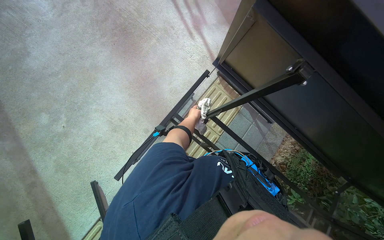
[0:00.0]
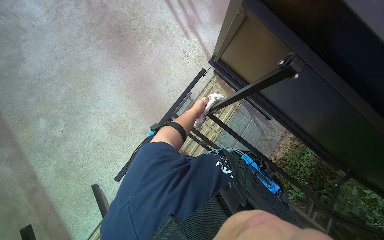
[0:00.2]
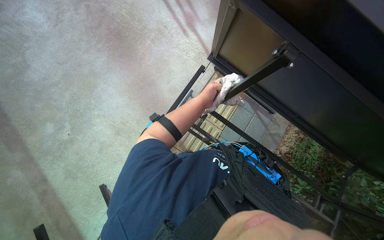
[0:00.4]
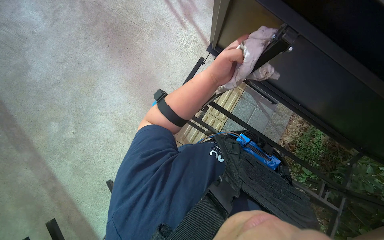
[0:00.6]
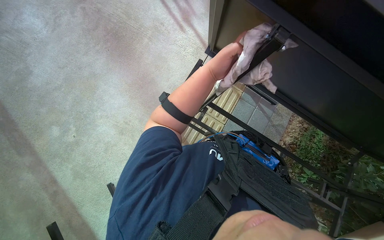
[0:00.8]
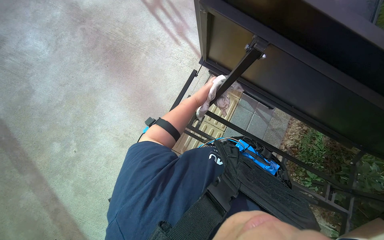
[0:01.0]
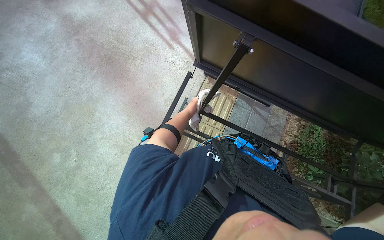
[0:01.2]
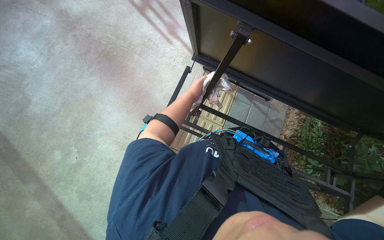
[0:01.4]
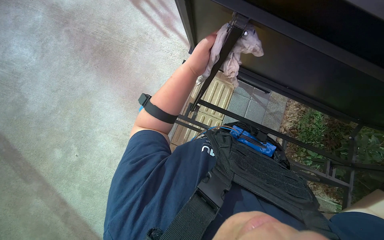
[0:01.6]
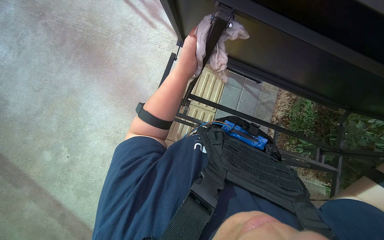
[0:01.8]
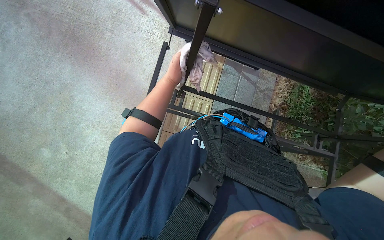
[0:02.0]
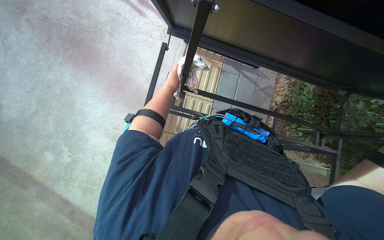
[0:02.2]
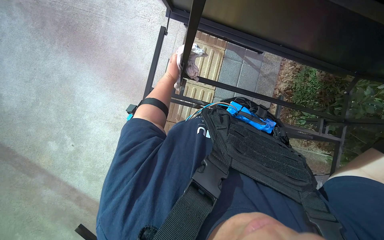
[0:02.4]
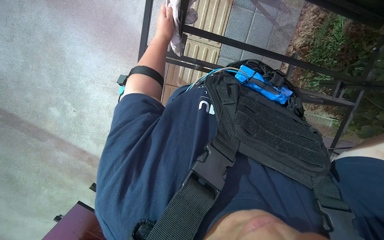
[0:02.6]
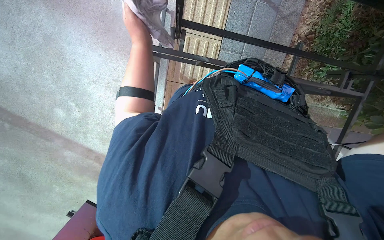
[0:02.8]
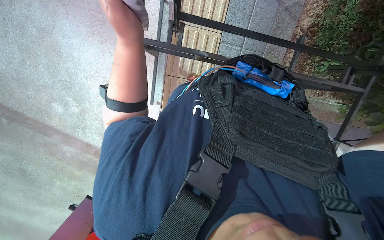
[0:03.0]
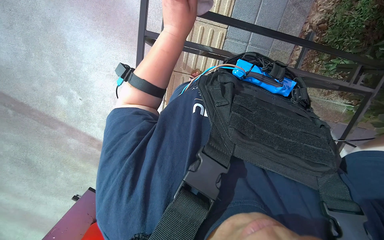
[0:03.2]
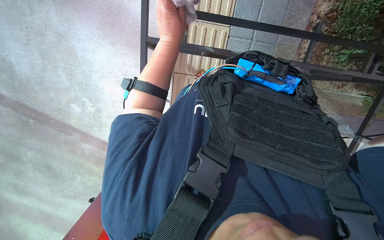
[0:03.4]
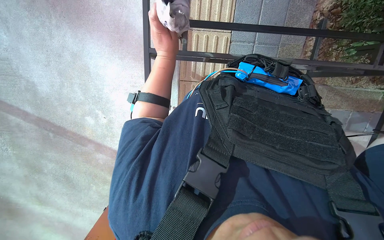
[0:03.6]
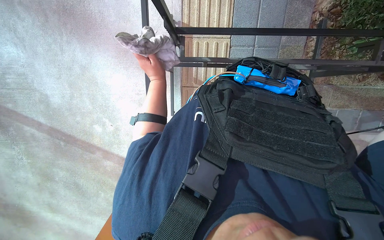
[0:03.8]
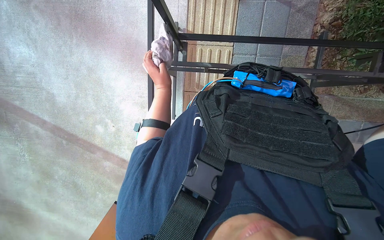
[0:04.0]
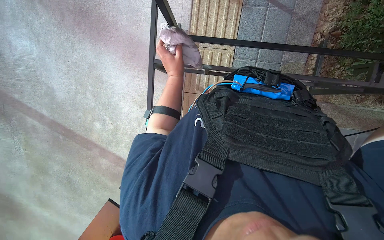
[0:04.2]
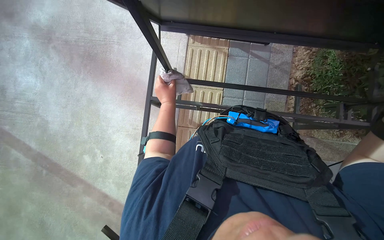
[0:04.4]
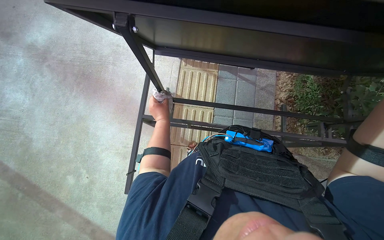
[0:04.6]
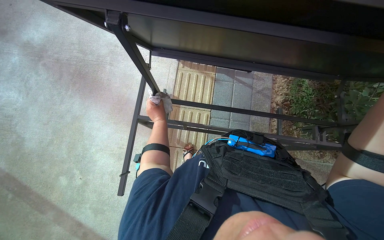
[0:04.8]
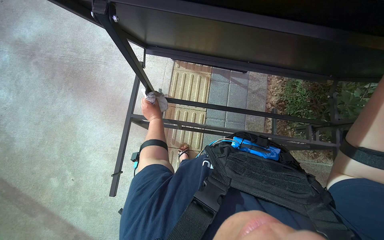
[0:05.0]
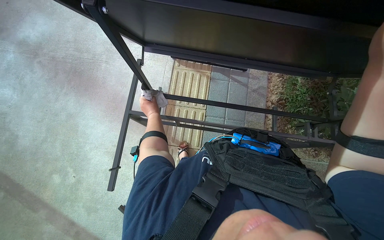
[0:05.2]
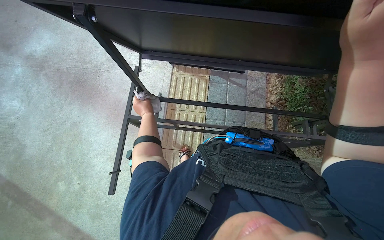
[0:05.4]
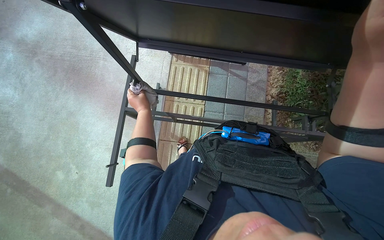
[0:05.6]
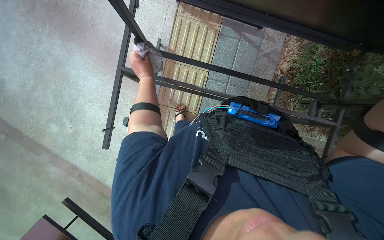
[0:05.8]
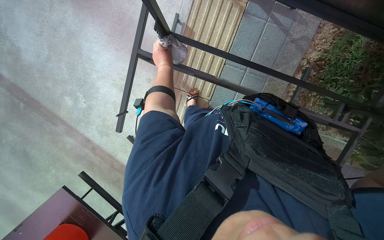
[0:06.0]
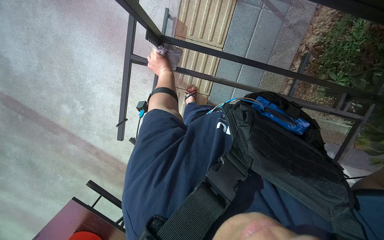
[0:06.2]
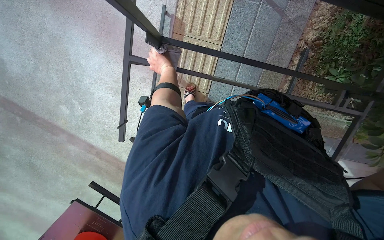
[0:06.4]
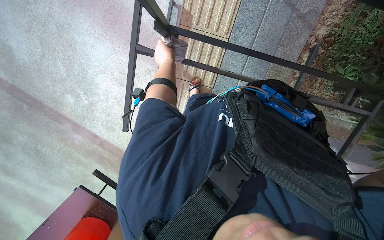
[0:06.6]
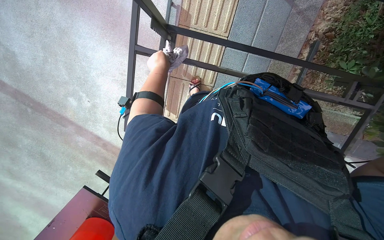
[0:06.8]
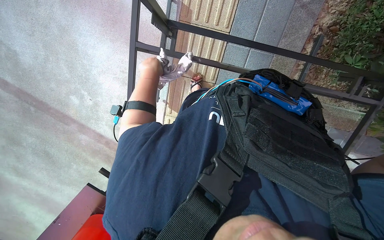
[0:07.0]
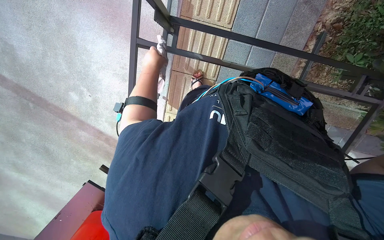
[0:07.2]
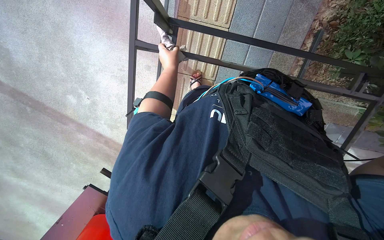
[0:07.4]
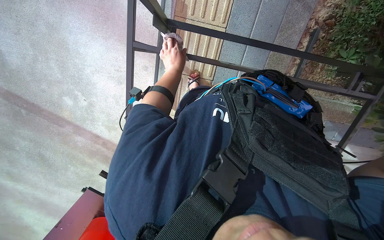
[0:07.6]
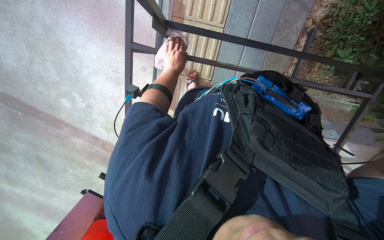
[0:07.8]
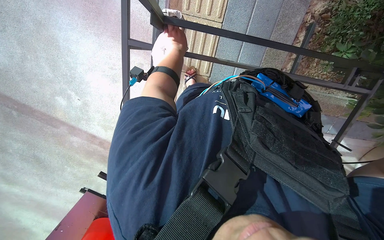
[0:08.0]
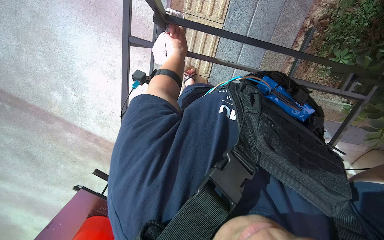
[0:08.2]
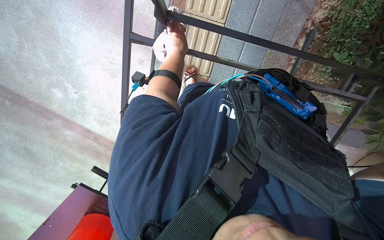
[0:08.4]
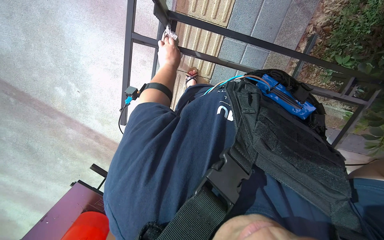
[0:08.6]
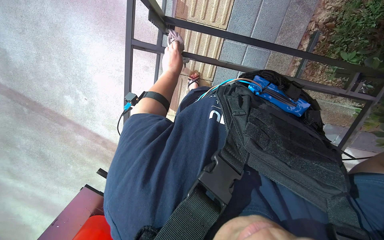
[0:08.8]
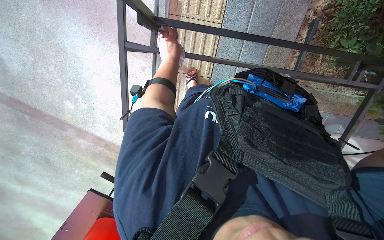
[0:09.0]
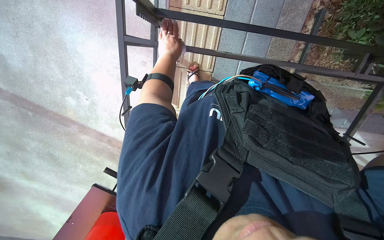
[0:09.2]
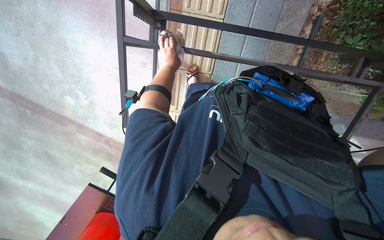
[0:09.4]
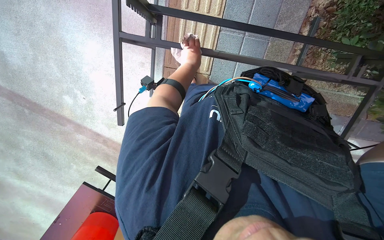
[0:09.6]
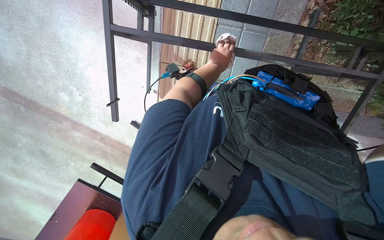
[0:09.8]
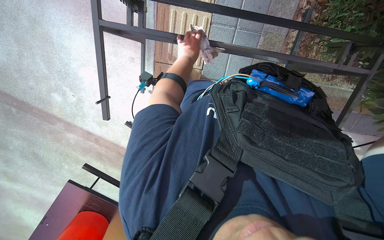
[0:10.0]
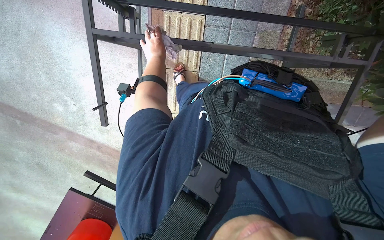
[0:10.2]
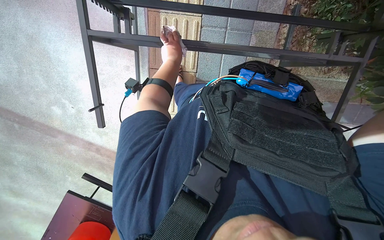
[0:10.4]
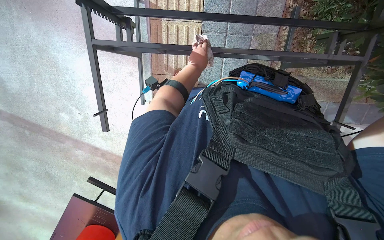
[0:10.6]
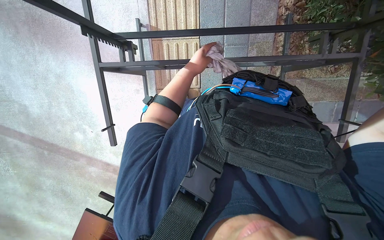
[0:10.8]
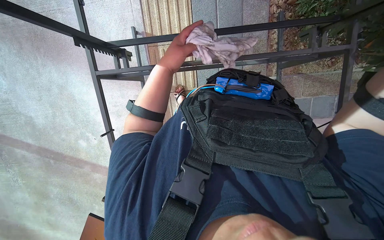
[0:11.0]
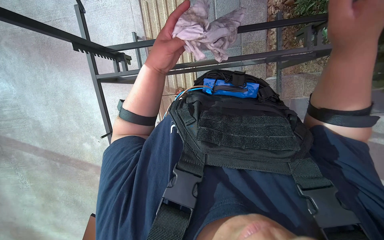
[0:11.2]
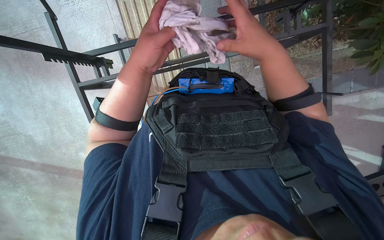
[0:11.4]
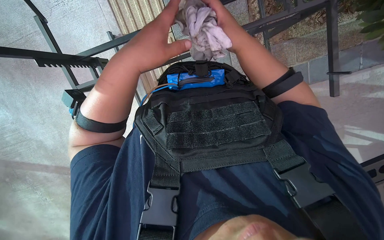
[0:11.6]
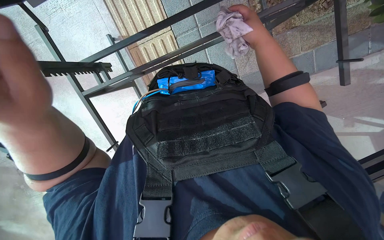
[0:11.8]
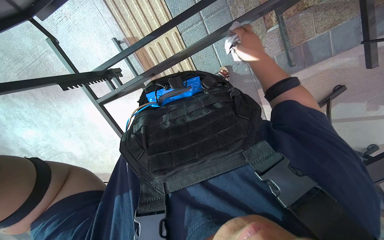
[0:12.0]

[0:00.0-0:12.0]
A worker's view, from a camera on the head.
Job: wiping surfaces.
The whole recording: Wiping underside and frame of table. The worker wipes the underside and frame of the table with a cloth.
0.0 to 1.6 s: The left hand goes nearer and farther, roughly 30 cm each way, reversing 2 times.
1.6 to 3.0 s: The view tips downward by some 30 degrees.
3.0 to 4.4 s: The wearer looks roughly 20 degrees further upward. The left hand is displaced farther from the camera by approximately 10 cm.
4.4 to 6.0 s: The view tilts roughly 15 degrees downward.
6.0 to 7.6 s: The left hand goes nearer and farther, approximately 20 cm each way, reversing 2 times.
9.0 to 10.4 s: The left hand moves left and right over some 20 cm, changing direction 2 times.
10.4 to 12.0 s: The scene turns roughly 30 degrees counterclockwise in the picture.

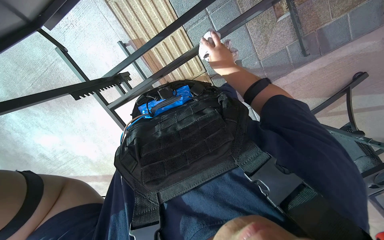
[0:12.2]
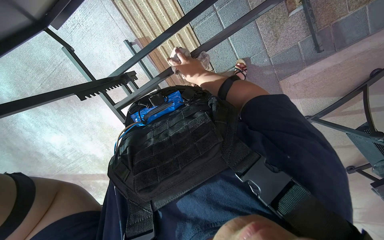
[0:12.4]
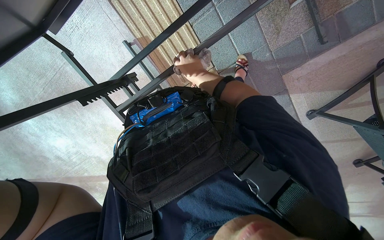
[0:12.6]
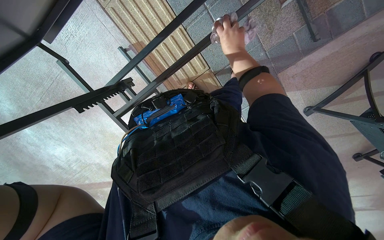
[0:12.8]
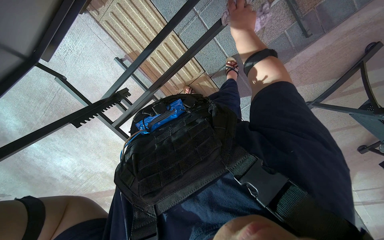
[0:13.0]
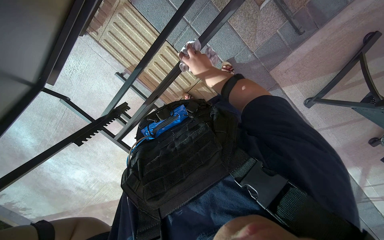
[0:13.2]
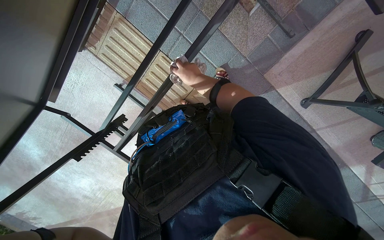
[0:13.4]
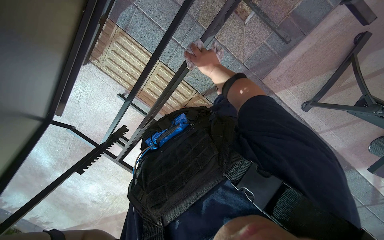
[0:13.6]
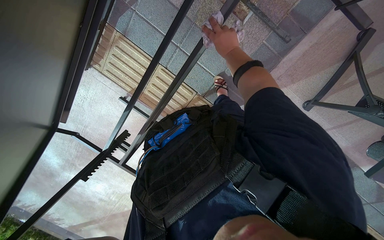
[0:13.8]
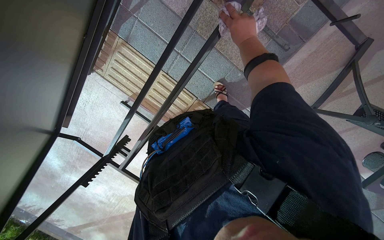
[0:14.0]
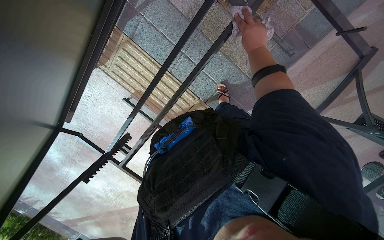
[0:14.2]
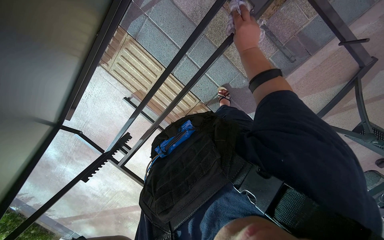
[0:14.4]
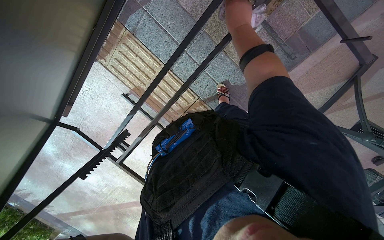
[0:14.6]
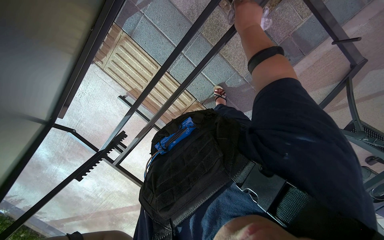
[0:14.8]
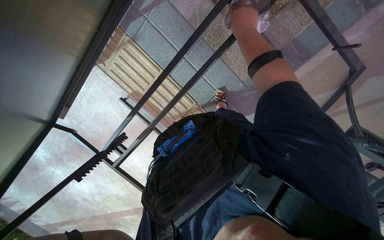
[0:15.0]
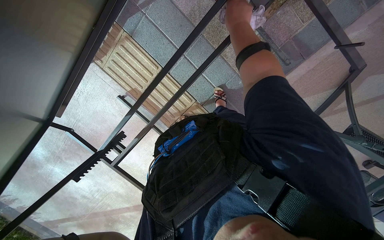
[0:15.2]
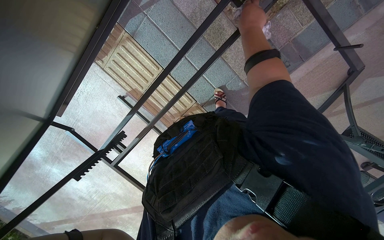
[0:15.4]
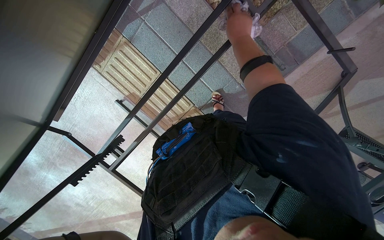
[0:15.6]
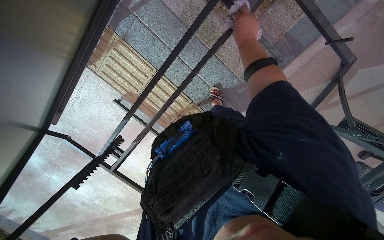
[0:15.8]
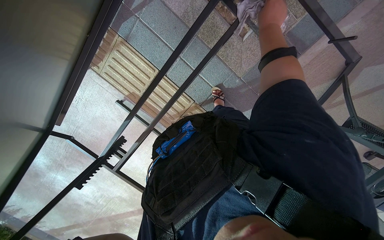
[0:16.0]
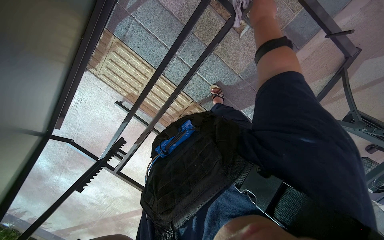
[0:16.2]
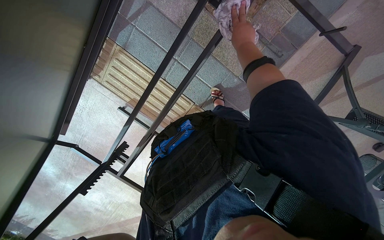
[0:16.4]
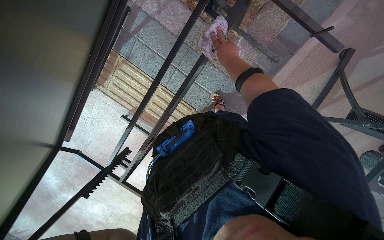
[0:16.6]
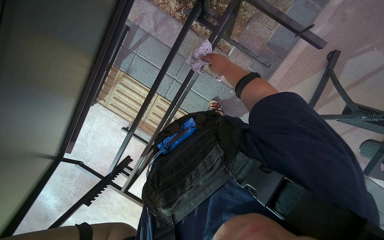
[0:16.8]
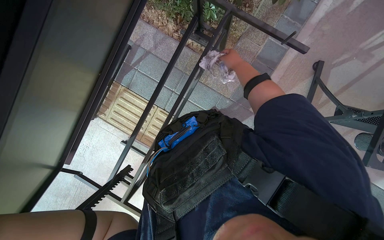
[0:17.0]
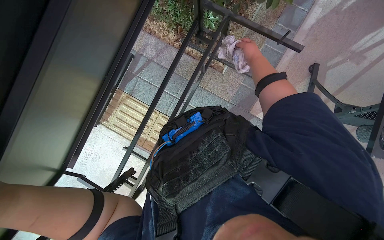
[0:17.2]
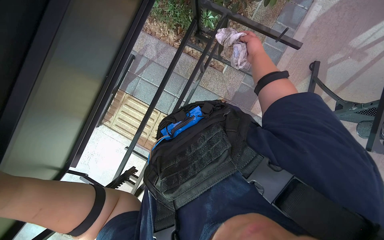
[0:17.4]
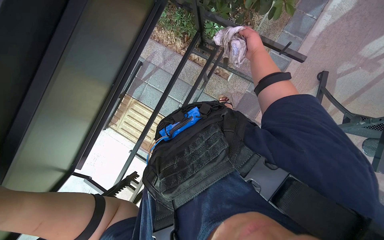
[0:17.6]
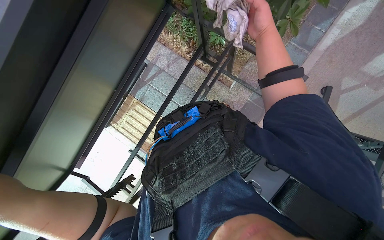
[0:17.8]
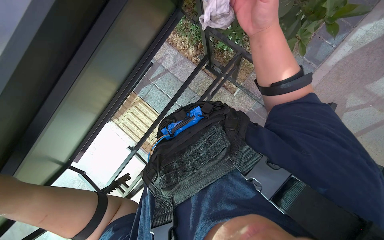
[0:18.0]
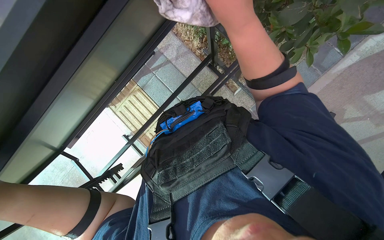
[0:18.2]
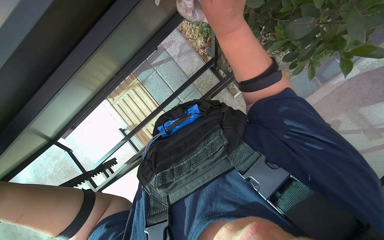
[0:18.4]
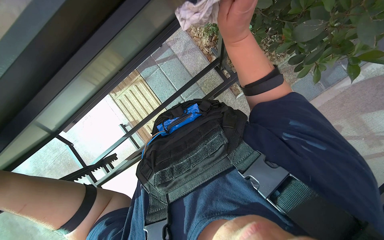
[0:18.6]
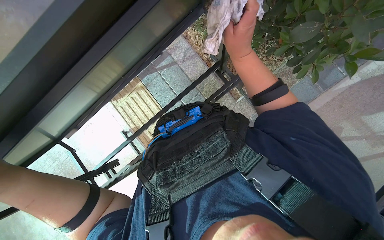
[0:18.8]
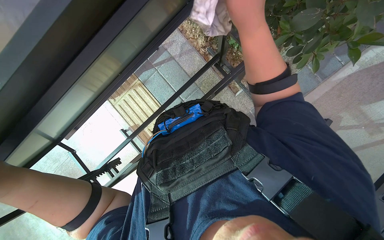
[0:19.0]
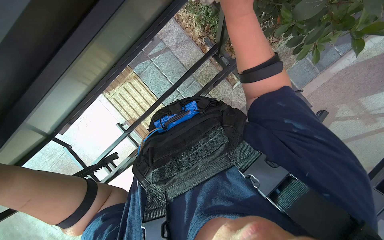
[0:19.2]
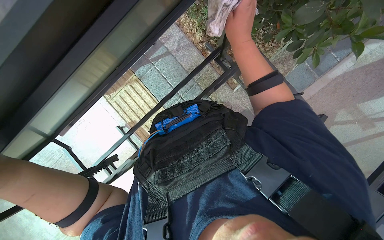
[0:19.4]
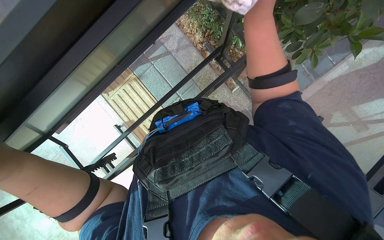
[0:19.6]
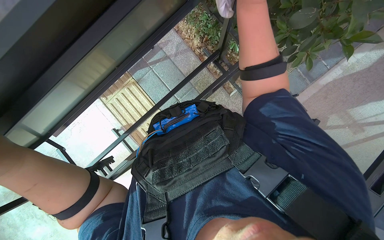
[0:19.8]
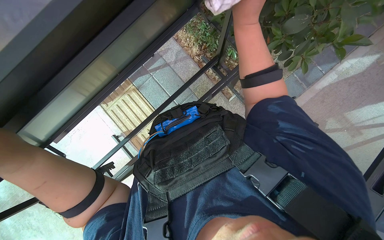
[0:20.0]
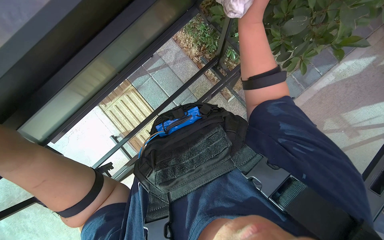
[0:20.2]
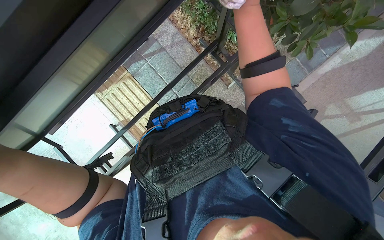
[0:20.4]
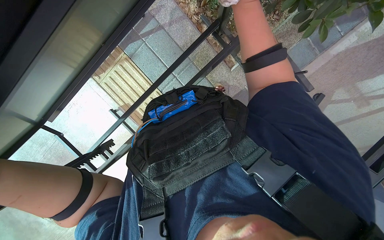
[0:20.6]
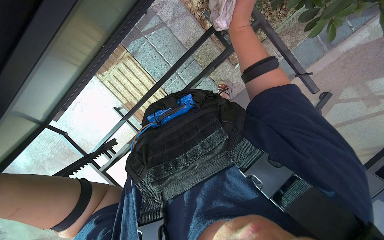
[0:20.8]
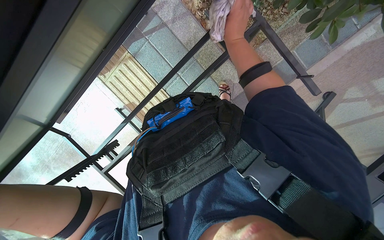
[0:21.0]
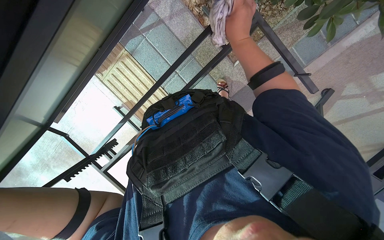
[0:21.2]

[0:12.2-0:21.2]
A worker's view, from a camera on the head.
Job: wiping surfaces.
The whole recording: Wiping underside and frame of table. The worker wipes the underside and frame of the table with a cloth.
12.2 to 13.8 s: The view tips upward by approximately 10 degrees. The right hand travels farther from the camera and back again, about 5 cm each way.
13.8 to 15.2 s: The right hand travels up the picture and nearer to the camera by some 15 cm.
15.2 to 16.6 s: The right hand moves down the picture, roughly 10 cm.
16.6 to 18.2 s: The camera pitches upward, by roughly 20 degrees. The right hand moves nearer to the camera, approximately 35 cm.
18.2 to 19.8 s: The right hand goes roughly 15 cm farther from the camera and up the picture.
19.8 to 21.2 s: The right hand goes approximately 10 cm down the picture.
